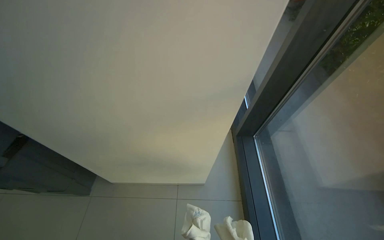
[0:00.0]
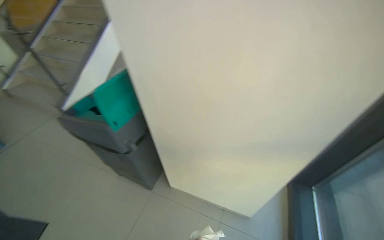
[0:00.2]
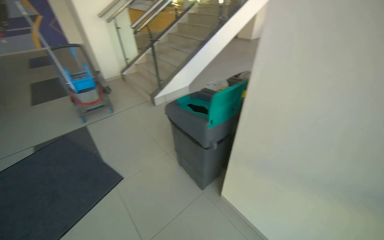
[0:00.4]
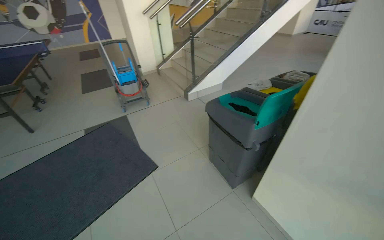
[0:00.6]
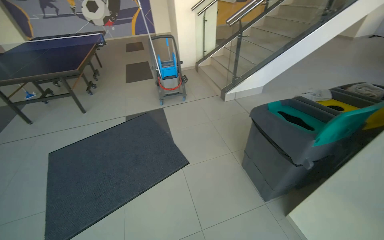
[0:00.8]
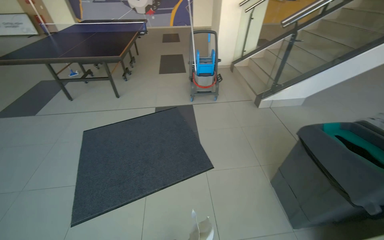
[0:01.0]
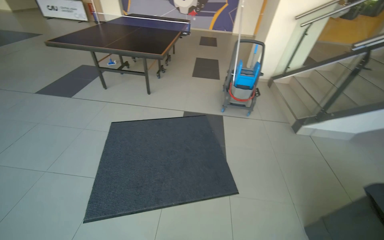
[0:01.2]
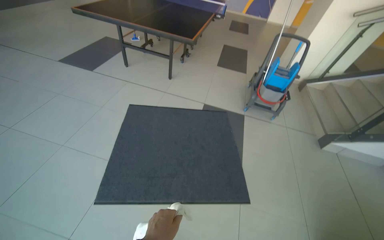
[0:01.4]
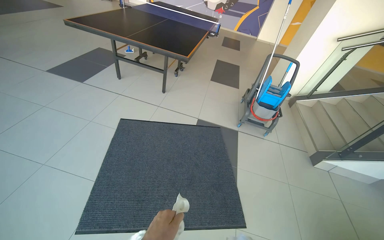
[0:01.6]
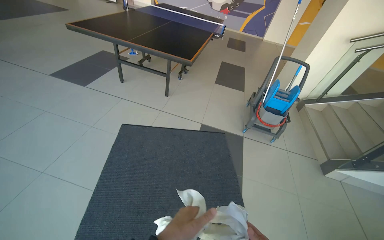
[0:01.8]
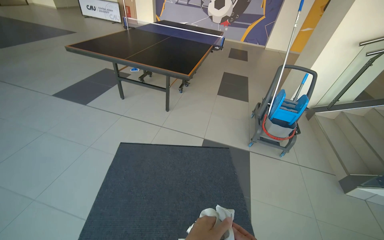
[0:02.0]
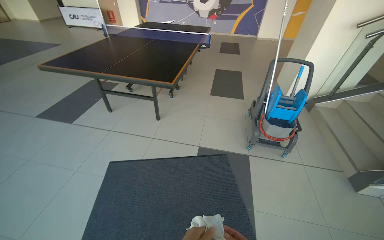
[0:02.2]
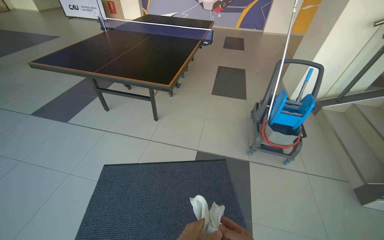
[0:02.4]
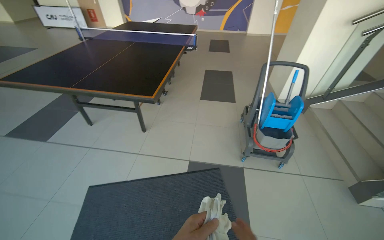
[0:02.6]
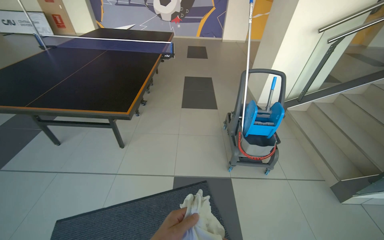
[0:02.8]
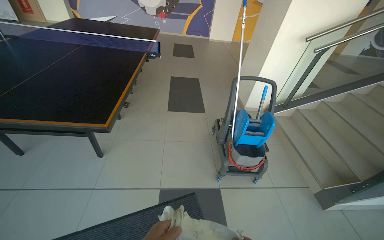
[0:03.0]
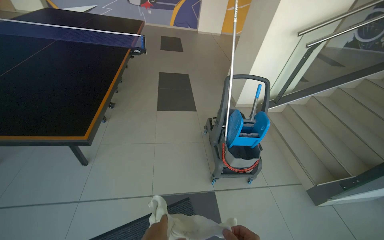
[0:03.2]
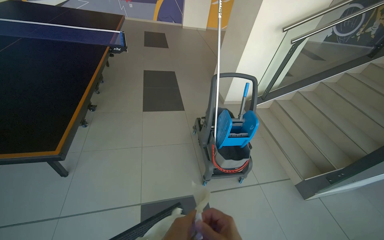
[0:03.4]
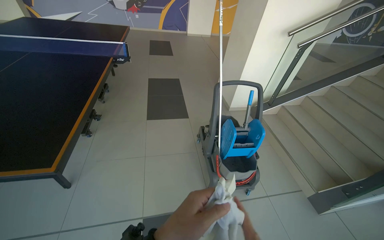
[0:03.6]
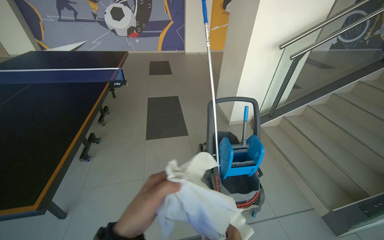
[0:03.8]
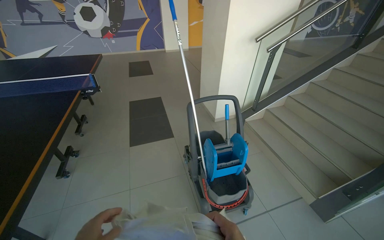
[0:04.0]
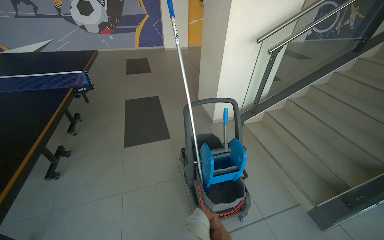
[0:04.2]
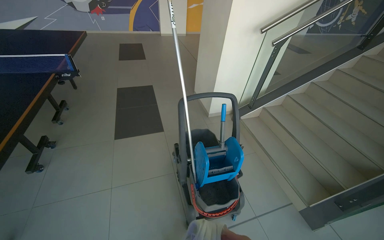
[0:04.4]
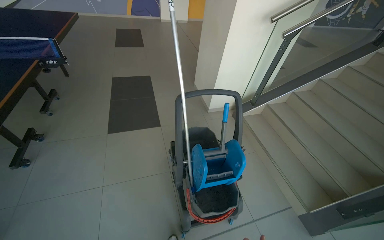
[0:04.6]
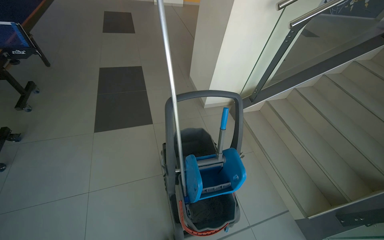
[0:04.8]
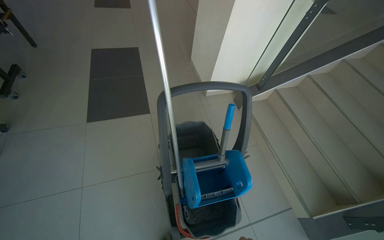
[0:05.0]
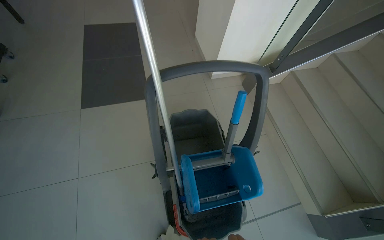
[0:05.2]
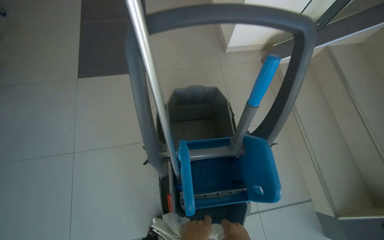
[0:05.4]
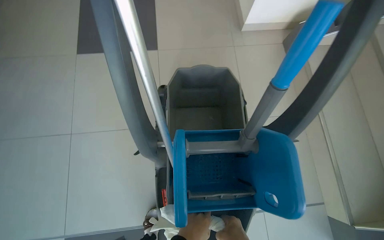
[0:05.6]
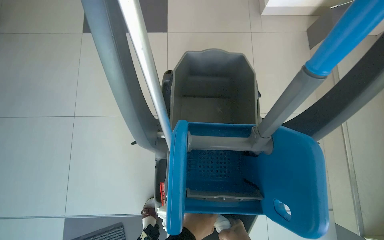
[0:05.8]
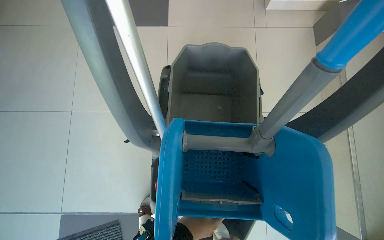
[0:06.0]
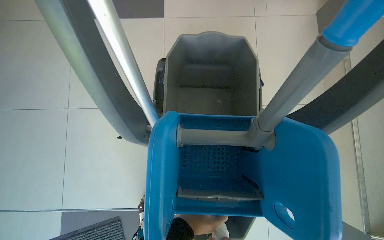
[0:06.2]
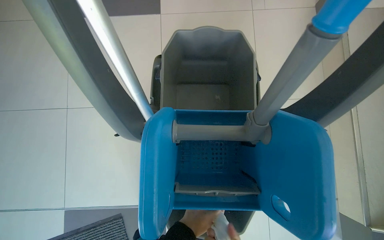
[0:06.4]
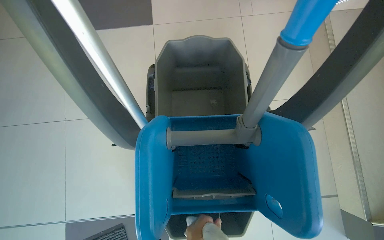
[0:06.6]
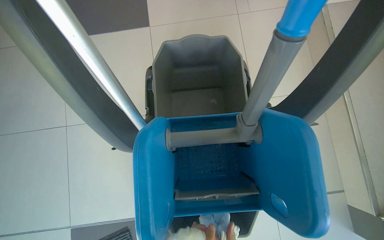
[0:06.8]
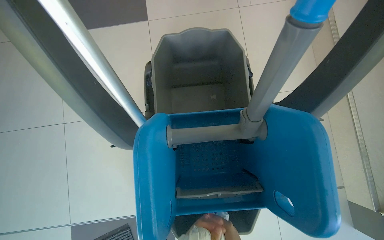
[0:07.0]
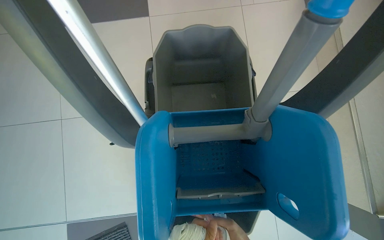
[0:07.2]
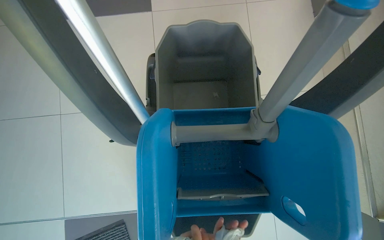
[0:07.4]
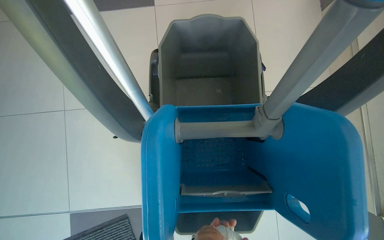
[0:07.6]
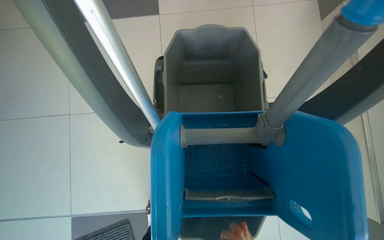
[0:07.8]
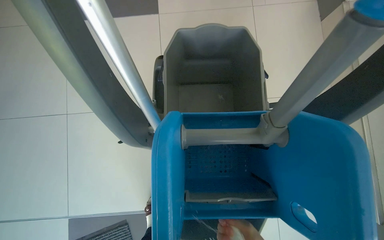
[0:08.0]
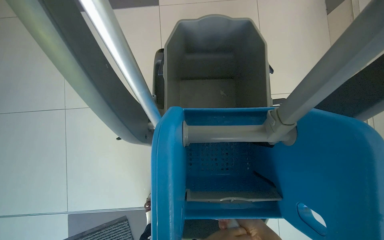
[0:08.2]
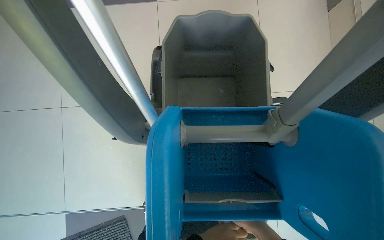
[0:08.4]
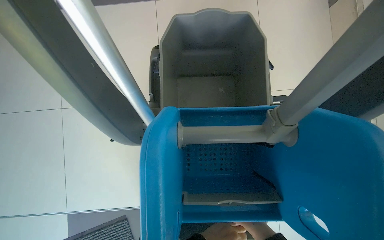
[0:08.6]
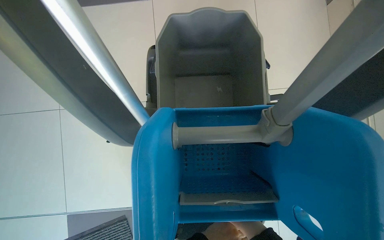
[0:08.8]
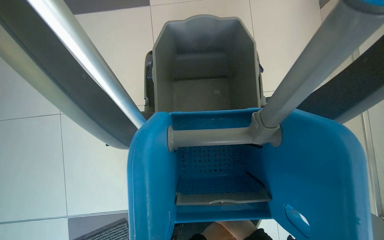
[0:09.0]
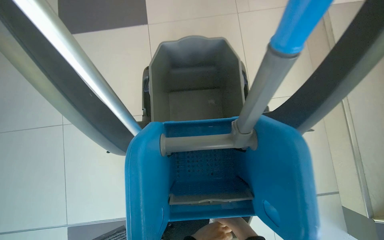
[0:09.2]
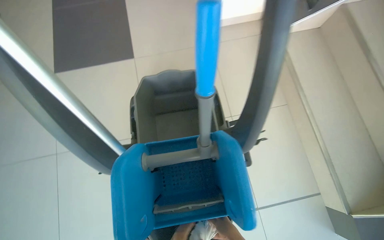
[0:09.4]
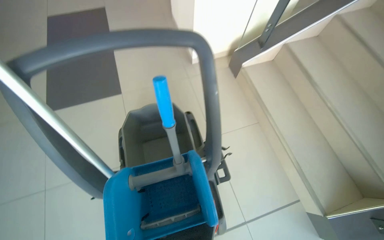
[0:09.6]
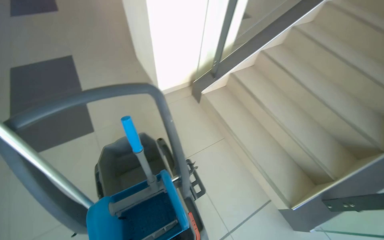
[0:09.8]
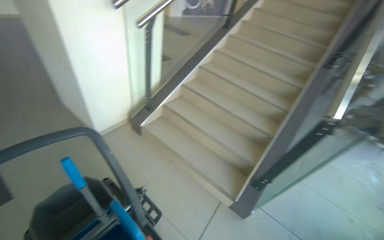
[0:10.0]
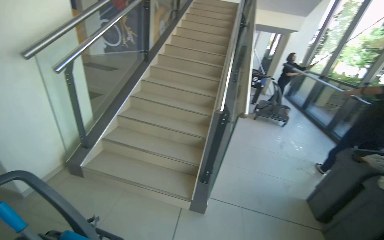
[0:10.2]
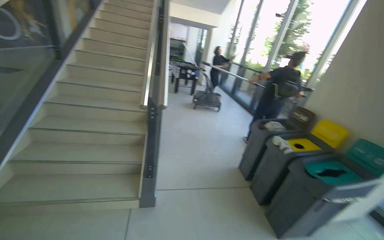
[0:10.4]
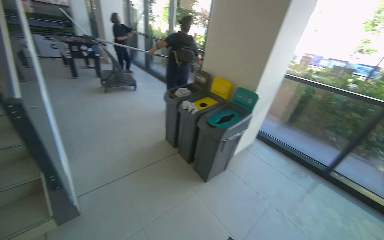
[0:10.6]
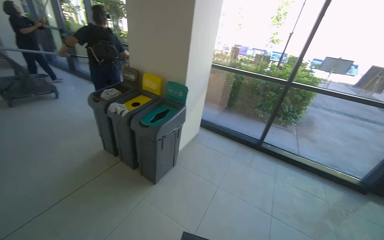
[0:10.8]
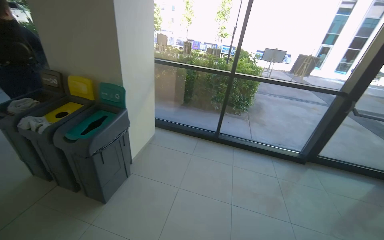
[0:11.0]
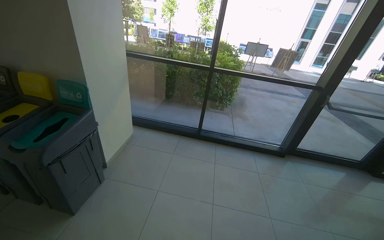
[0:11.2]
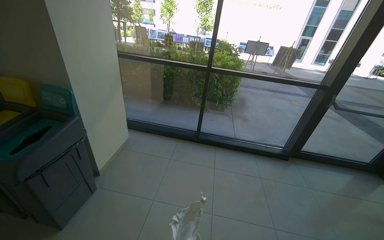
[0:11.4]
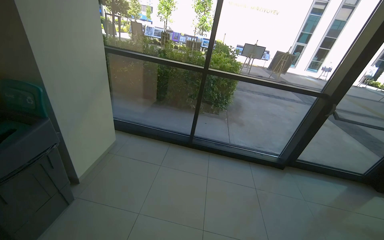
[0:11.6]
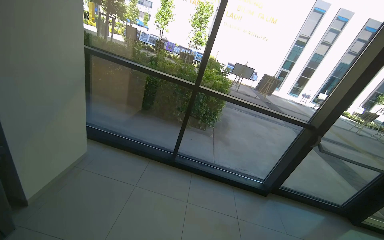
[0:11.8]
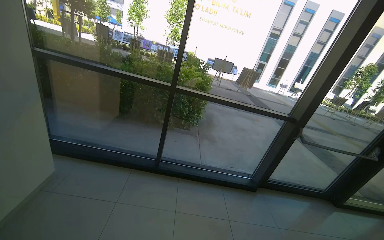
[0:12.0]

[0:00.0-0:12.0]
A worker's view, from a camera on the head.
Job: cleaning windows.
The whole recording: Wiping glass windows. The worker wipes the glass windows and their frames with a white cloth.
0:00.0 to 0:01.6: The head travels about 1.5 m. The wearer looks approximately 95 degrees further to the left.
0:01.6 to 0:03.0: The camera is carried about 1 m.
0:03.0 to 0:04.4: The camera travels approximately 60 cm.
0:04.4 to 0:06.0: The camera travels roughly 80 cm. The view tilts roughly 35 degrees downward.
0:09.0 to 0:10.4: The camera is carried about 80 cm. The wearer looks roughly 95 degrees further to the right. The wearer looks approximately 45 degrees further upward.
0:10.4 to 0:12.0: The camera travels approximately 1.5 m. The head turns to the right by about 80 degrees.

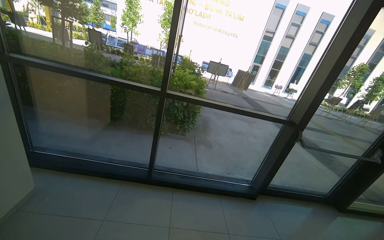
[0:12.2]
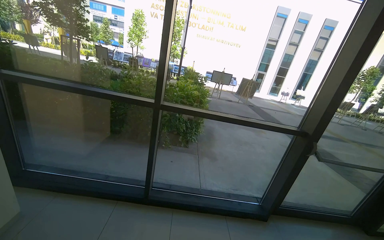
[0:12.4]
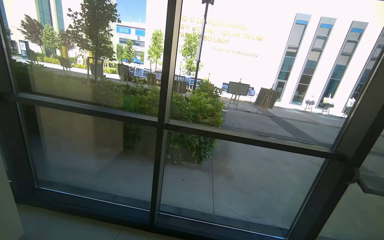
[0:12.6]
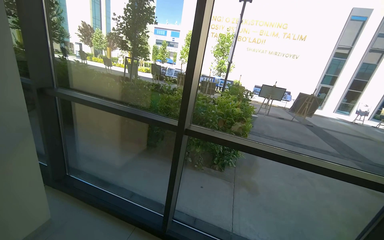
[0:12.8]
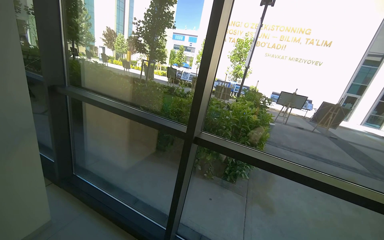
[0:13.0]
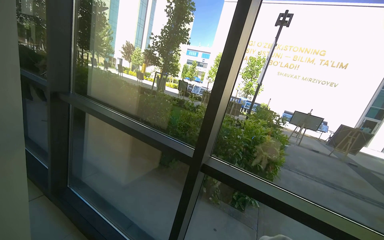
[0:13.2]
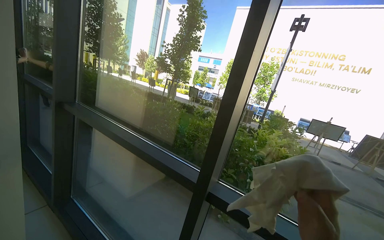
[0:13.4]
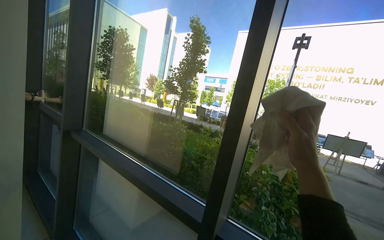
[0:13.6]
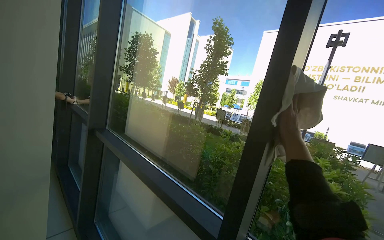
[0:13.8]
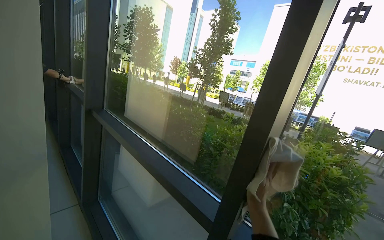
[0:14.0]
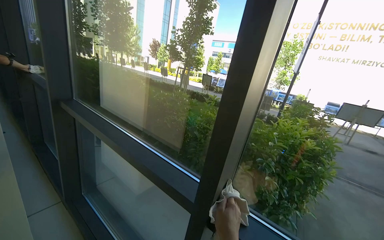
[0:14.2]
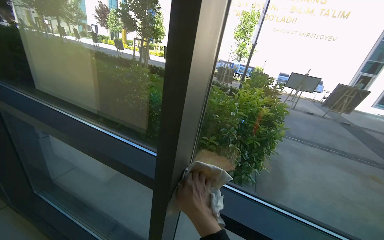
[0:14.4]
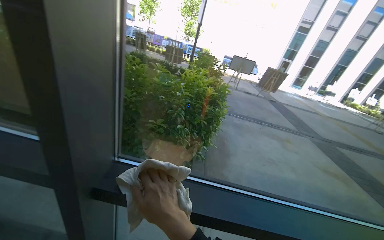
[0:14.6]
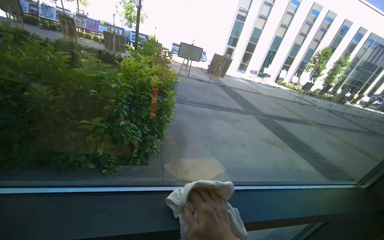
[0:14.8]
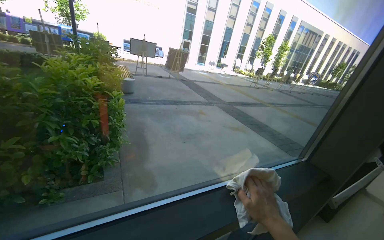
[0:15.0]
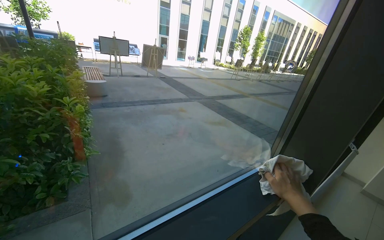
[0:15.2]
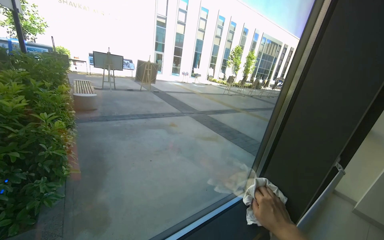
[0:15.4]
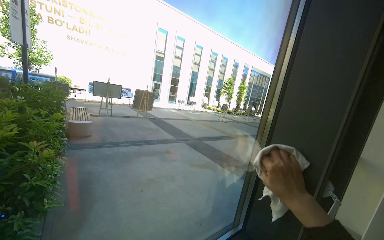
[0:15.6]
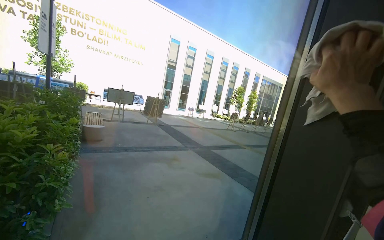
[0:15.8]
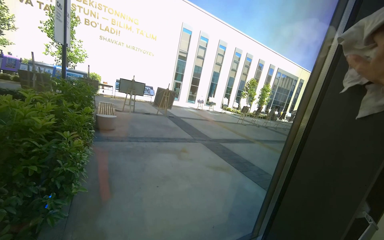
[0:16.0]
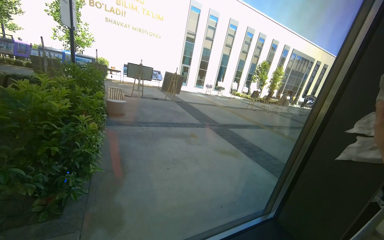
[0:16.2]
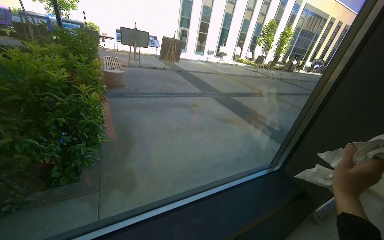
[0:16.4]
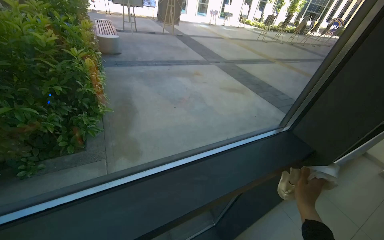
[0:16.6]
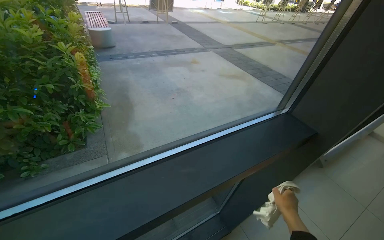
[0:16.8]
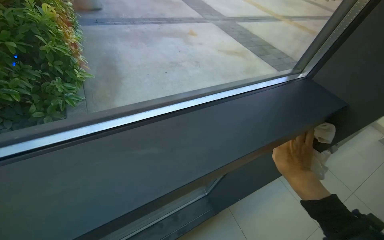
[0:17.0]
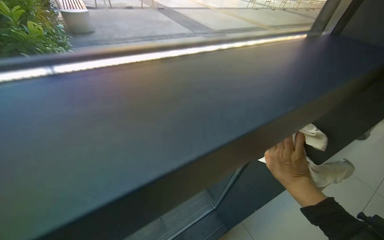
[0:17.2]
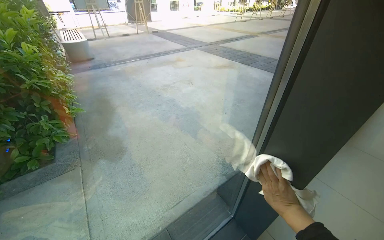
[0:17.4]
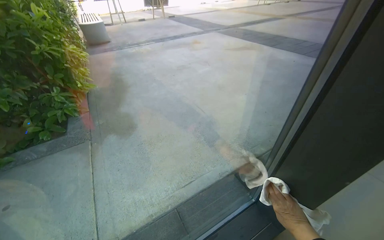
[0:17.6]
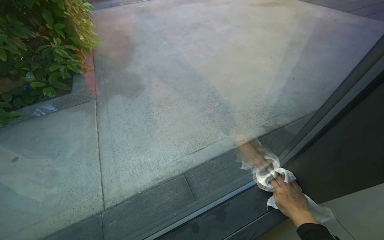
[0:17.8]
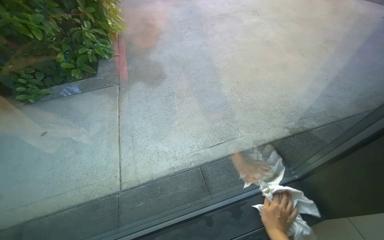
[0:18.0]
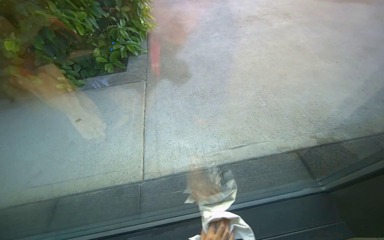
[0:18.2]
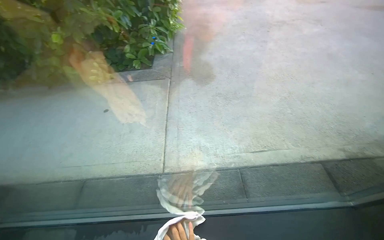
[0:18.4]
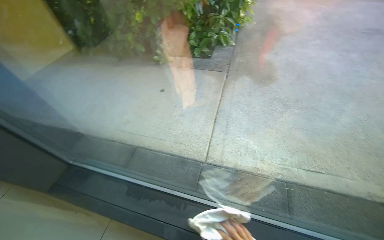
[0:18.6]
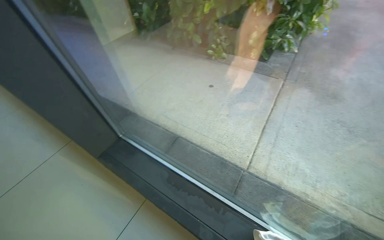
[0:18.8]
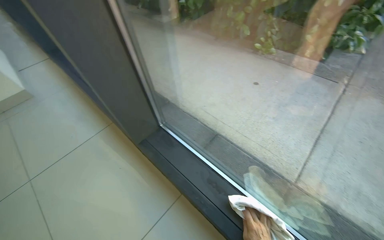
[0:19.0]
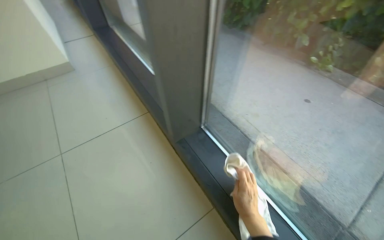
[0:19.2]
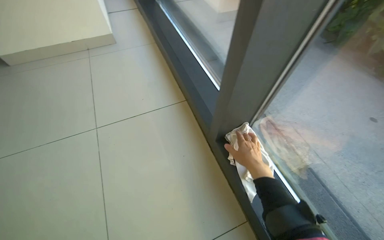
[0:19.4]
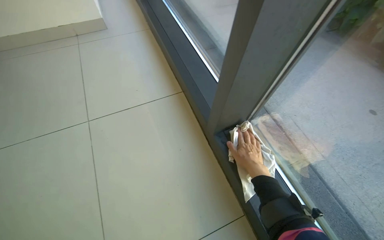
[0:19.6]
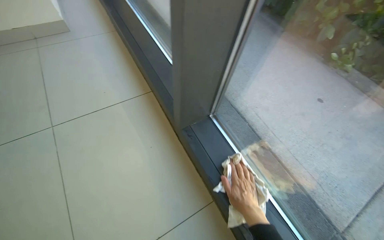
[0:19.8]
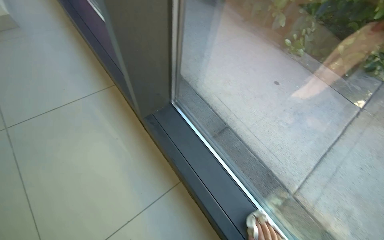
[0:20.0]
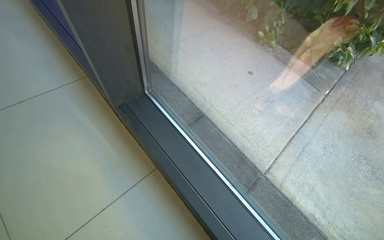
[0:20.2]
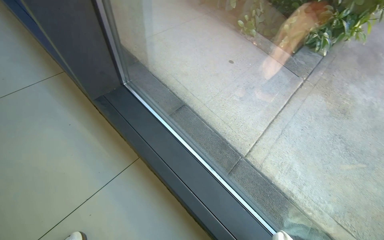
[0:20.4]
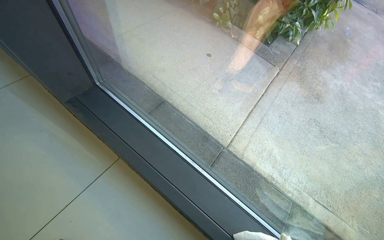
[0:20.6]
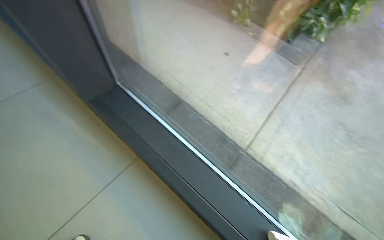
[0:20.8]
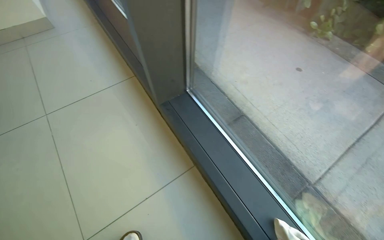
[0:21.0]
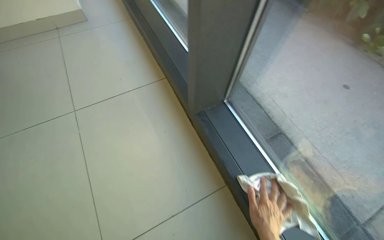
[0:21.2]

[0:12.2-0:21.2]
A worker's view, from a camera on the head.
Job: cleaning windows.
The whole recording: Wiping glass windows. The worker wipes the glass windows and their frames with a white cloth.
0:12.2 to 0:13.8: The head travels approximately 90 cm. The head turns to the left by approximately 45 degrees. The view tips upward by about 25 degrees.
0:13.8 to 0:15.2: The camera travels some 1 m. The head turns to the right by about 70 degrees. The view tilts some 35 degrees downward.
0:16.6 to 0:18.2: The head travels roughly 50 cm. The camera sweeps to the left, by approximately 20 degrees. The view tips downward by approximately 15 degrees.
0:18.2 to 0:19.8: The camera is carried some 80 cm. The head rotates about 75 degrees to the left. The view tilts some 15 degrees downward.
